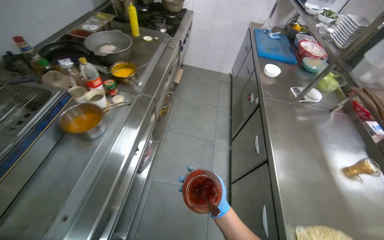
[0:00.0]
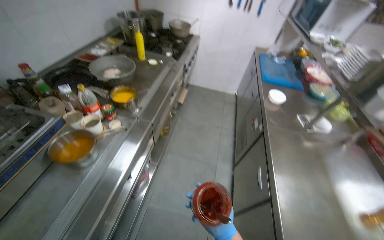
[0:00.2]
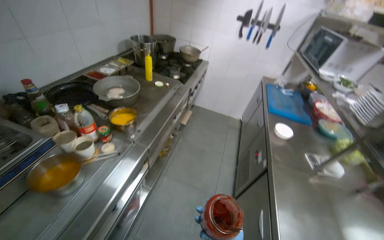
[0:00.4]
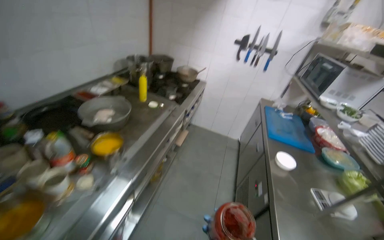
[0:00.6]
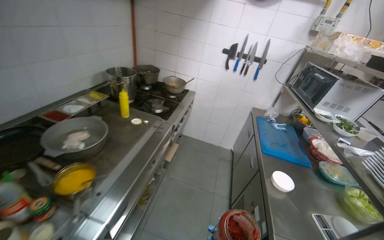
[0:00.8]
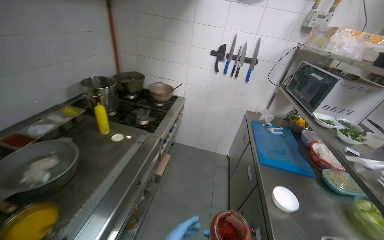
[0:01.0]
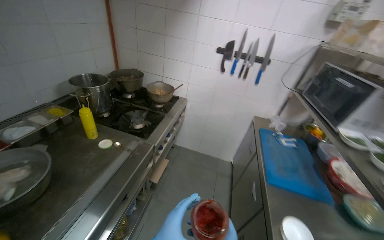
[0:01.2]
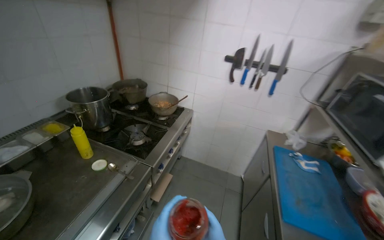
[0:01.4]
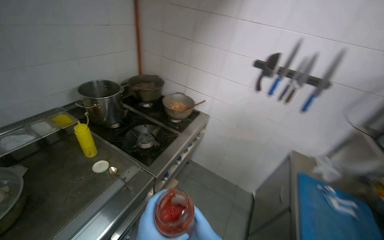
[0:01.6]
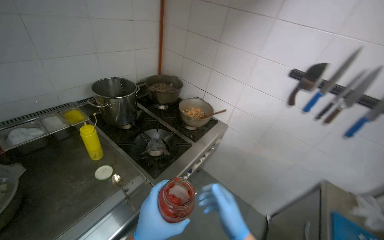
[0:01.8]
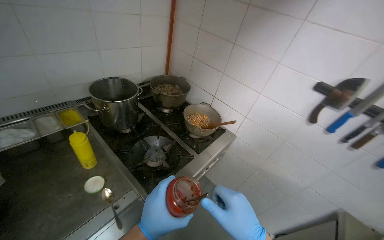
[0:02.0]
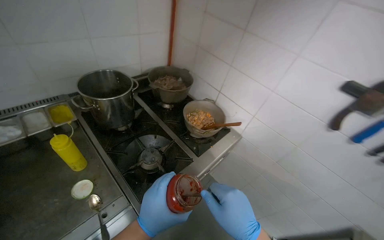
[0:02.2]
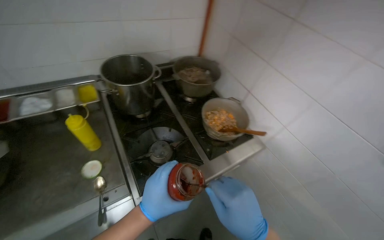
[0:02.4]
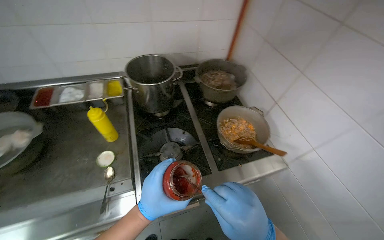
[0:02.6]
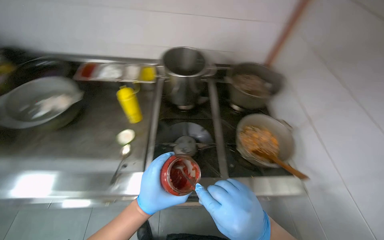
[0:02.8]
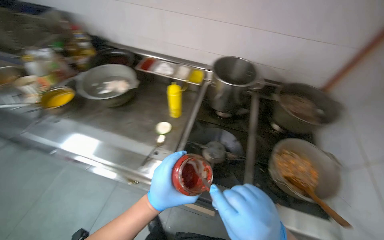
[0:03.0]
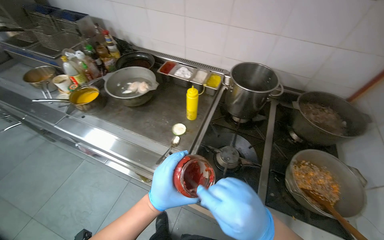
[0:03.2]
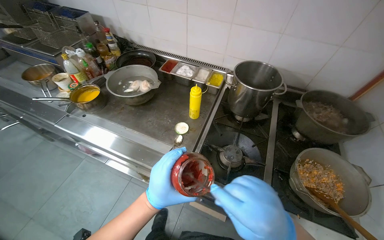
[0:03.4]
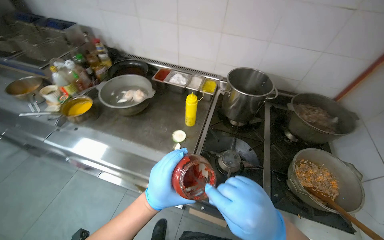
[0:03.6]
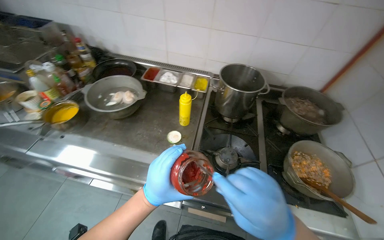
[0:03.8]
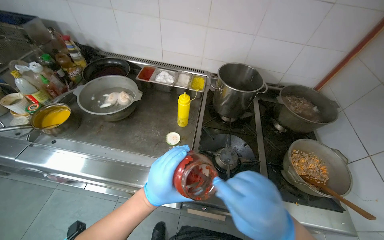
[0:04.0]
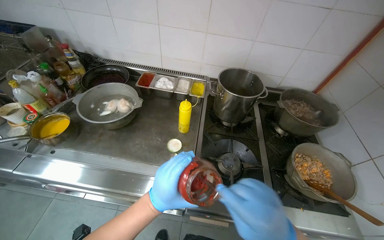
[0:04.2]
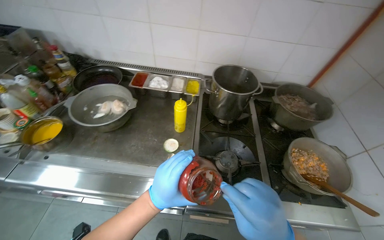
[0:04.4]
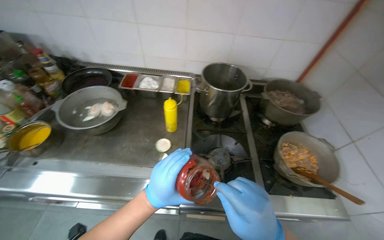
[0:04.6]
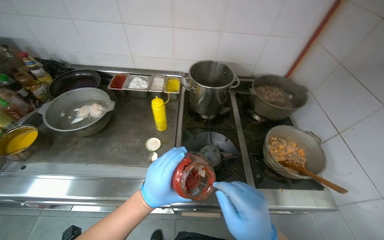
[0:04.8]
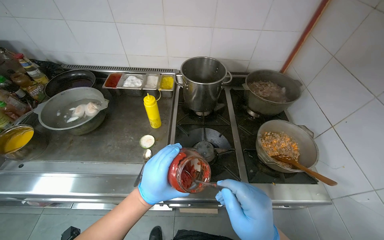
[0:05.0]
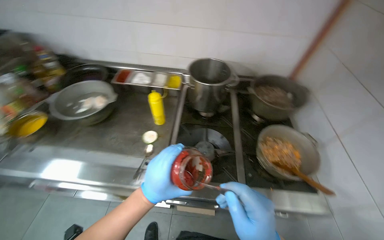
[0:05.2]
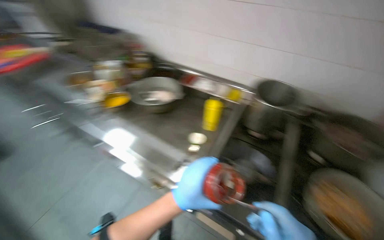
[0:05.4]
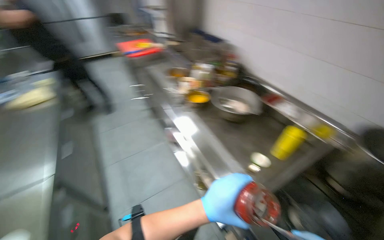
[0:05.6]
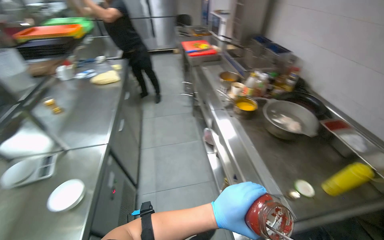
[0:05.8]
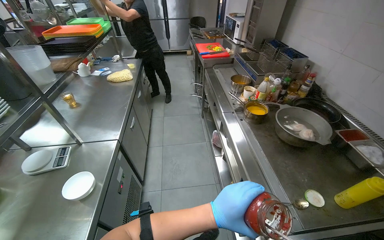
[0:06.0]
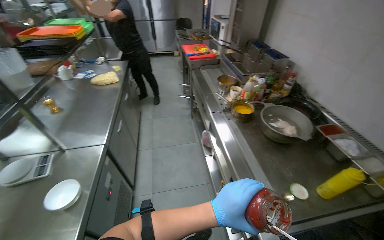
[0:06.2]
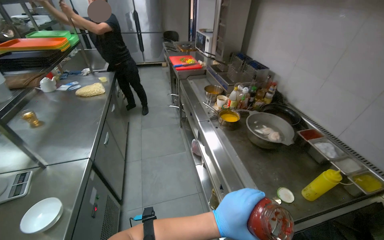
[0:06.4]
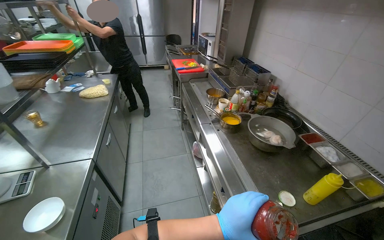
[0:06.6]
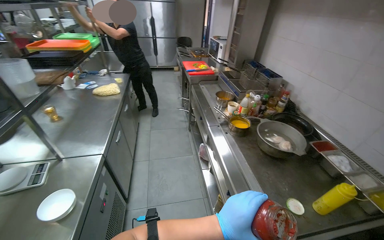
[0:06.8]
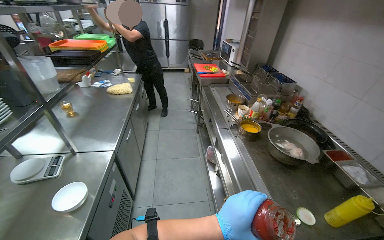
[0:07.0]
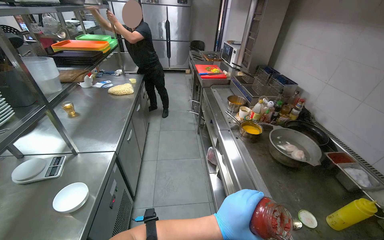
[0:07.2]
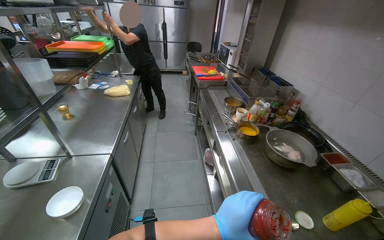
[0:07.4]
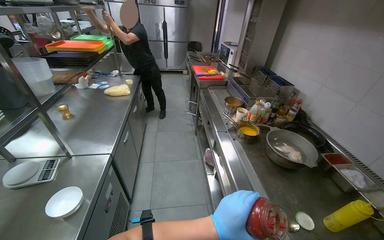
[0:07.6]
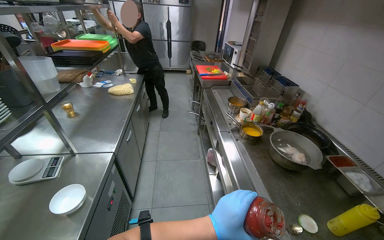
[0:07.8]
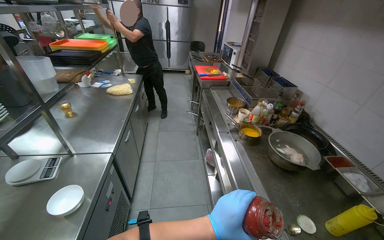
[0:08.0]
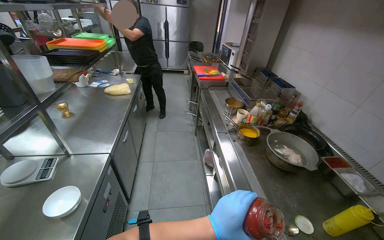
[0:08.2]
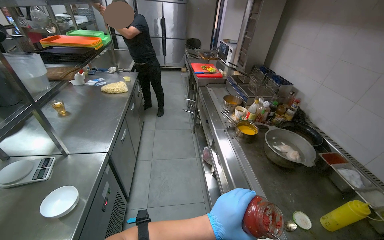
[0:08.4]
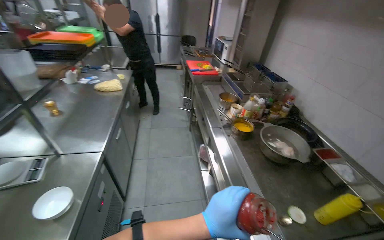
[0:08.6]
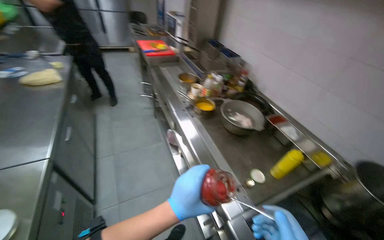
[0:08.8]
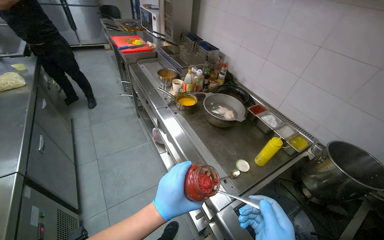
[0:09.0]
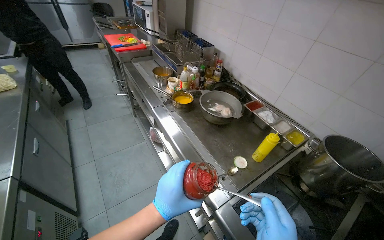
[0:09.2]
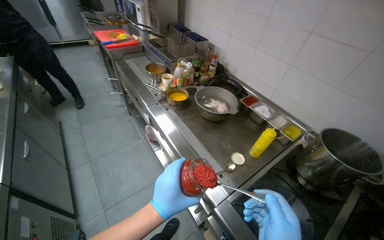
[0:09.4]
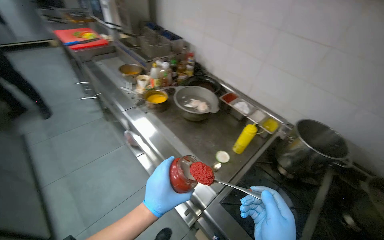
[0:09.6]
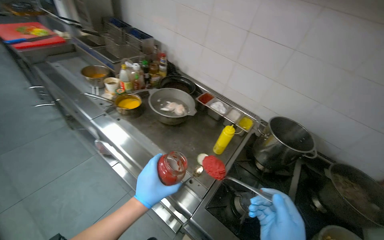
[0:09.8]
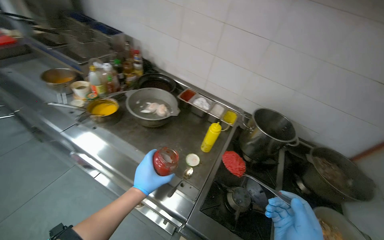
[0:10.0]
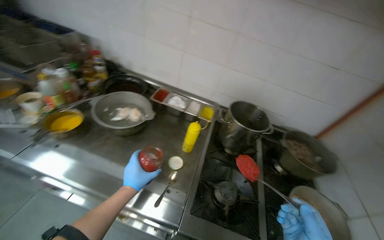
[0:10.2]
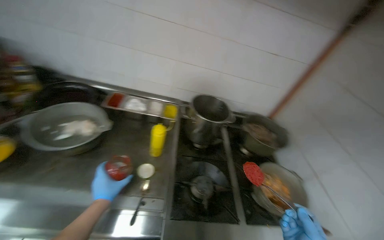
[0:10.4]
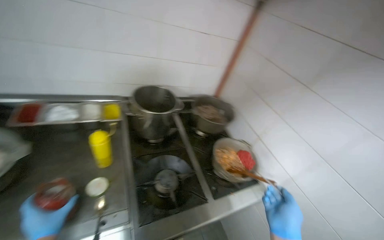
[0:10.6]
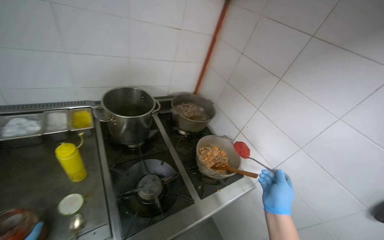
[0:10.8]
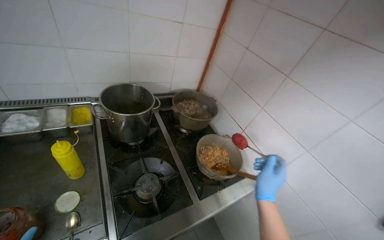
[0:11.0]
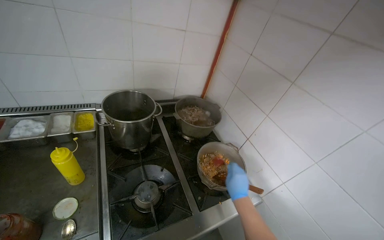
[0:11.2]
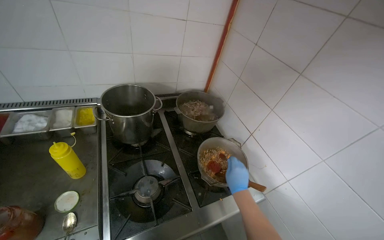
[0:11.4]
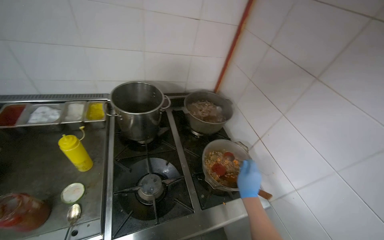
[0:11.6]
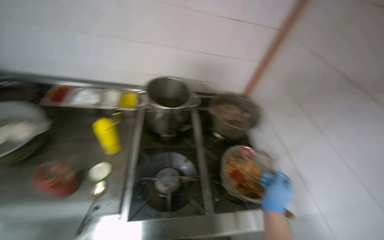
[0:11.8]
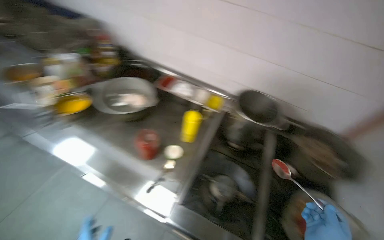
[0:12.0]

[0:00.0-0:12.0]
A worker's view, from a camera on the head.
Job: preparing food.
The whole recording: Adding product from refrigerator into meal. The worker takes a product from the refrigerator and mixes it into the meal.
0:00.0 to 0:01.6: The head travels roughly 1 m. The wearer looks approximately 20 degrees further to the left. The wearer looks approximately 20 degrees further upward.
0:01.6 to 0:03.0: The head travels roughly 60 cm. The head turns to the left by approximately 80 degrees.
0:04.4 to 0:06.0: The wearer looks about 80 degrees further to the left.
0:07.6 to 0:09.0: The wearer looks about 25 degrees further to the right.
0:09.0 to 0:10.4: The wearer looks approximately 60 degrees further to the right.
0:10.4 to 0:12.0: The wearer's head swings approximately 20 degrees to the left.

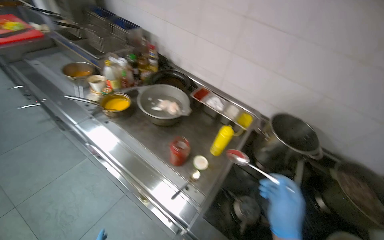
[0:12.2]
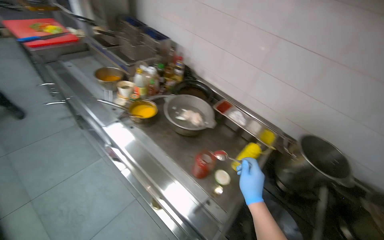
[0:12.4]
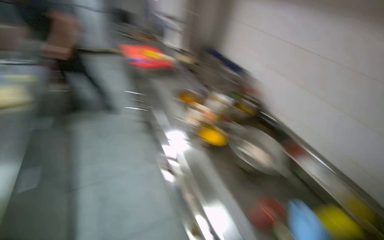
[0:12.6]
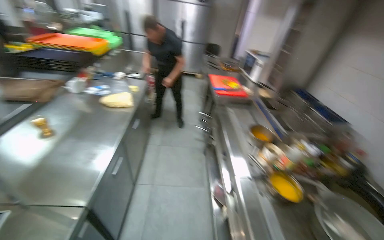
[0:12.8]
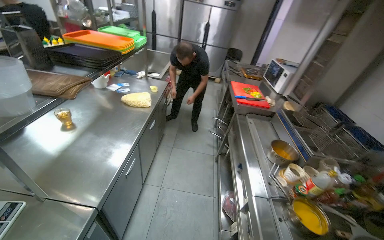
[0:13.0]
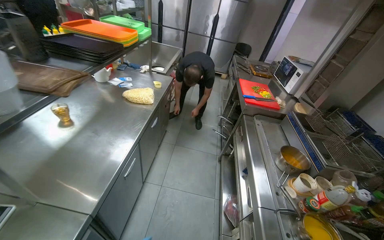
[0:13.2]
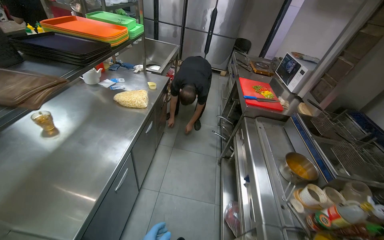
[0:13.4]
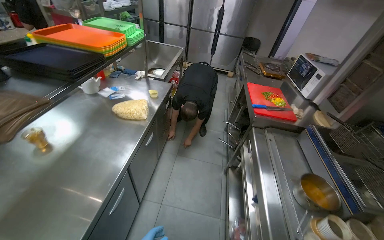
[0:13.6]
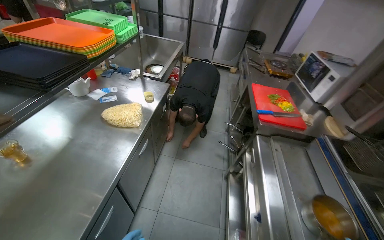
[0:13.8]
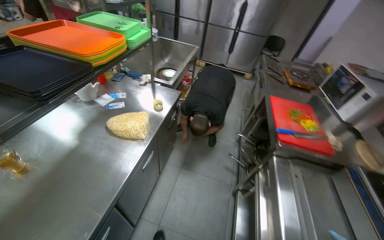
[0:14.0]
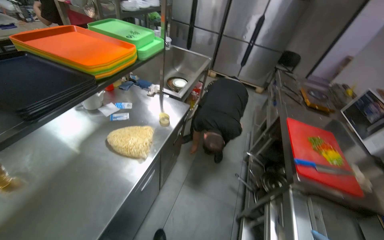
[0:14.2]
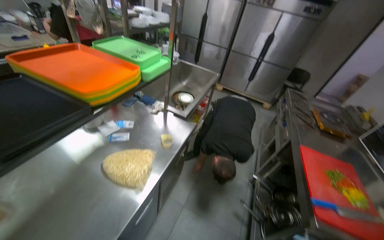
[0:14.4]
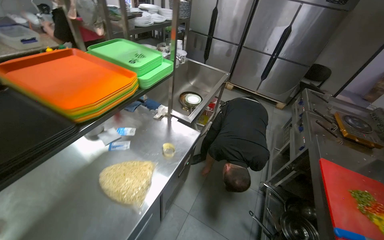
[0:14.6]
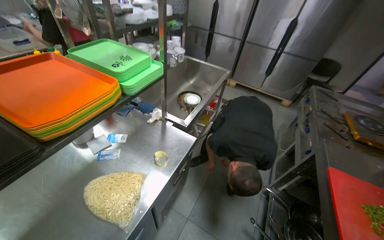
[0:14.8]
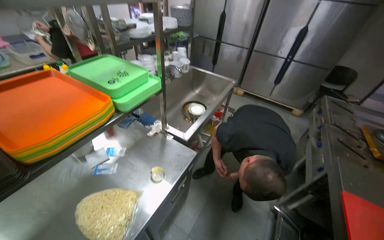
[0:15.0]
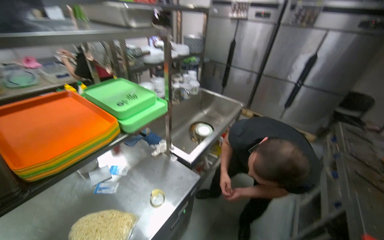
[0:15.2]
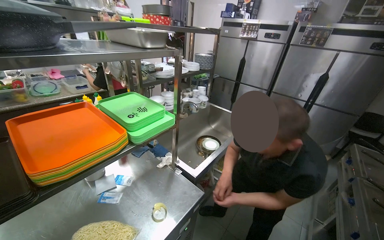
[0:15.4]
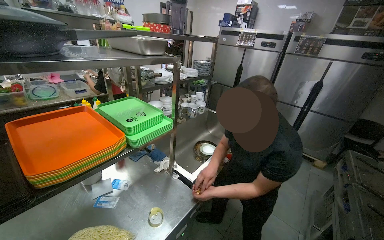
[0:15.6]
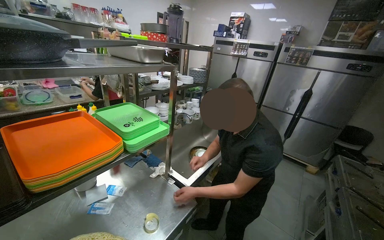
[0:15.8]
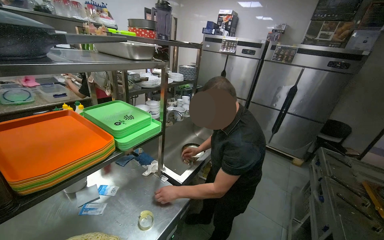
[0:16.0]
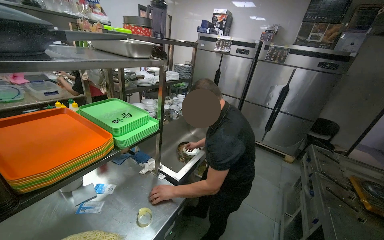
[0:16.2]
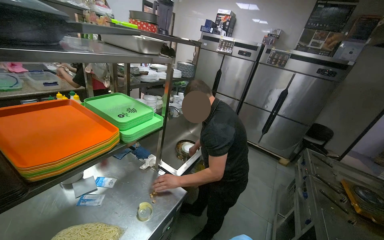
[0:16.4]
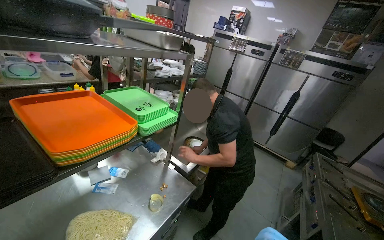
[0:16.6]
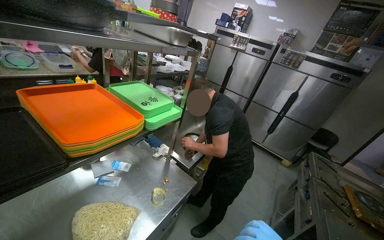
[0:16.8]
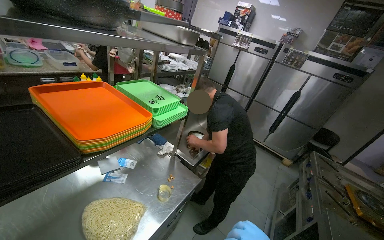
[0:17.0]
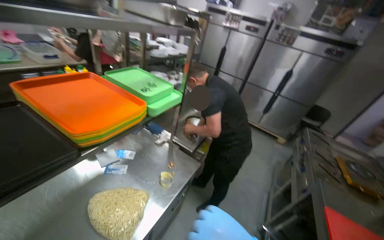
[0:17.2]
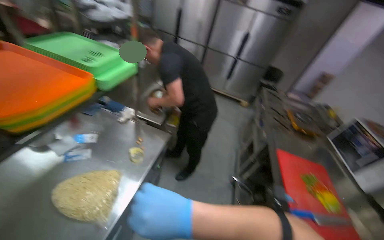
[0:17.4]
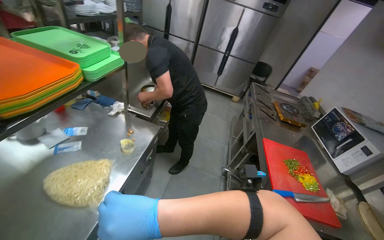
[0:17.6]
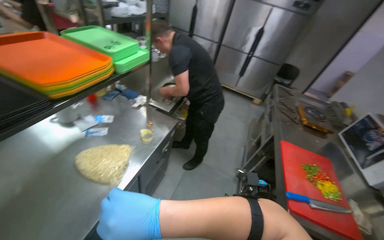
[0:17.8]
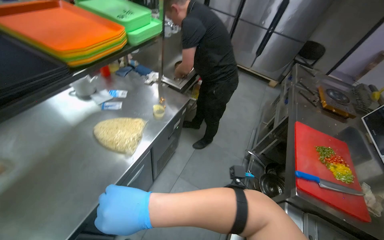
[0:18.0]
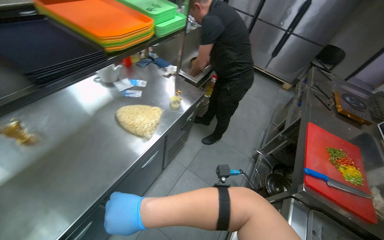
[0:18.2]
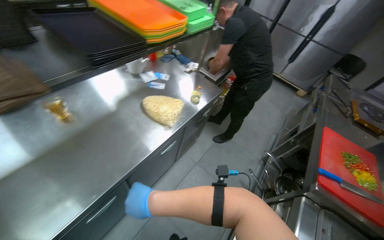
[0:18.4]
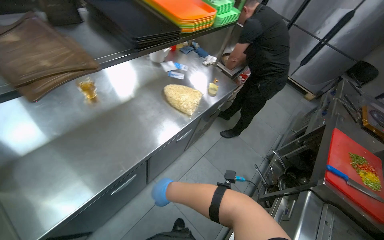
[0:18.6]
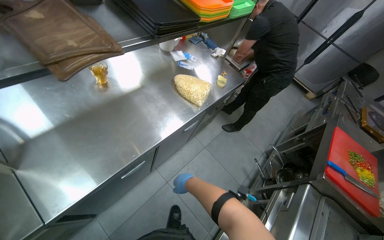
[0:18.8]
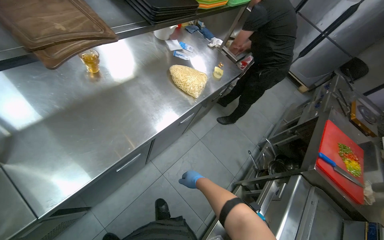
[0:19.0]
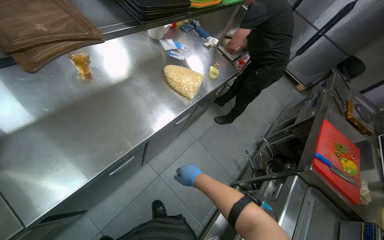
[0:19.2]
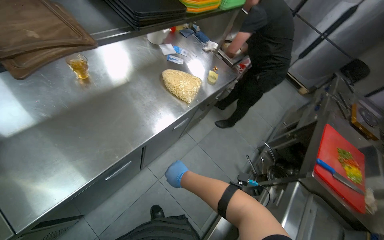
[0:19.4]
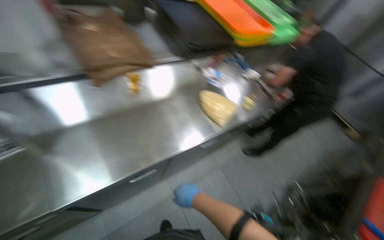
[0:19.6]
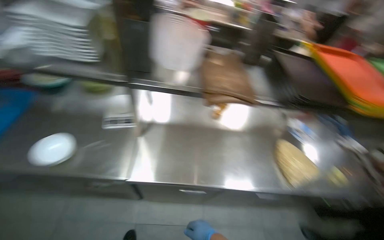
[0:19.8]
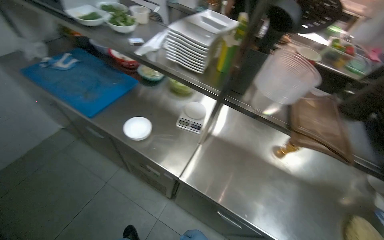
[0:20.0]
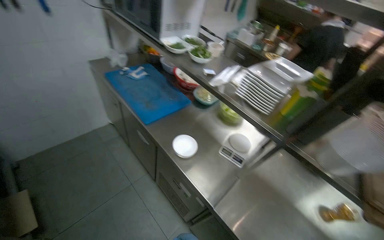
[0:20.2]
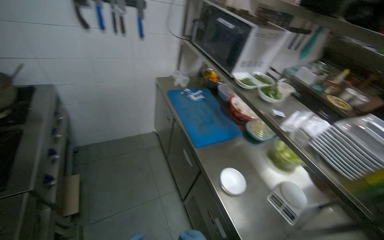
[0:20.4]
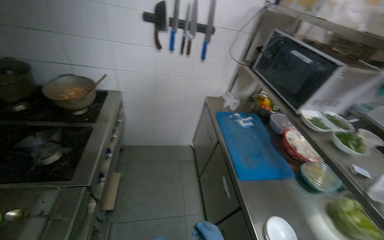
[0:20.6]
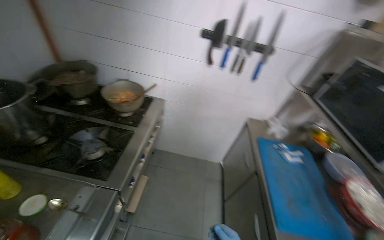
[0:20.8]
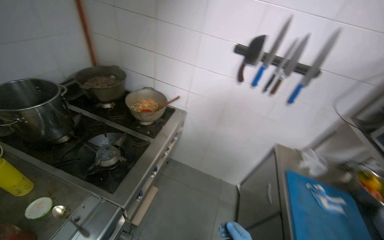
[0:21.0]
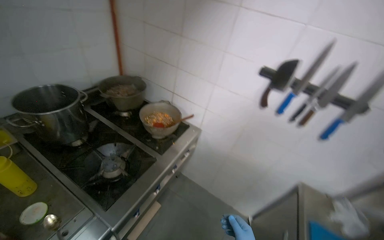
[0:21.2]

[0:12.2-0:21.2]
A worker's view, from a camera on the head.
Job: preparing food.
The whole recording: Adding product from refrigerator into meal. The worker takes a product from the refrigerator and mixes it into the meal.
0:12.2 to 0:13.8: The camera is carried approximately 90 cm. The wearer looks about 65 degrees further to the left. The camera pitches upward, by approximately 15 degrees.
0:13.8 to 0:15.2: The camera travels some 70 cm. The head turns to the left by some 25 degrees. The wearer looks some 15 degrees further upward.
0:16.6 to 0:18.2: The view tilts approximately 25 degrees downward.
0:18.2 to 0:19.8: The wearer looks approximately 55 degrees further to the left.
0:19.8 to 0:21.2: The camera travels roughly 80 cm. The wearer looks some 115 degrees further to the left. The wearer looks some 35 degrees further upward.
